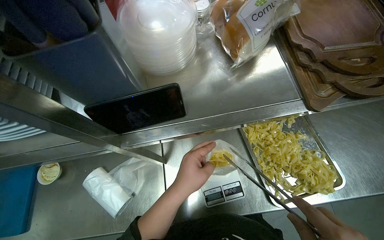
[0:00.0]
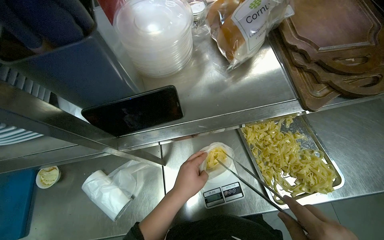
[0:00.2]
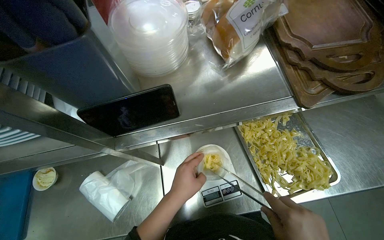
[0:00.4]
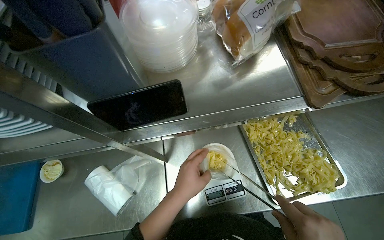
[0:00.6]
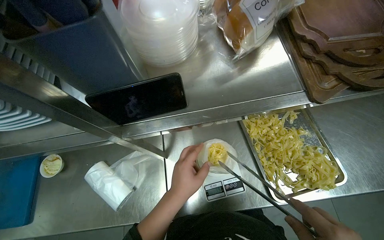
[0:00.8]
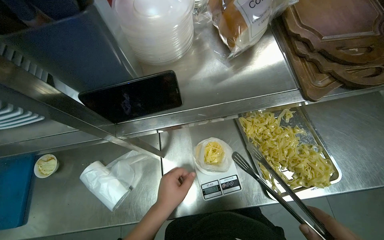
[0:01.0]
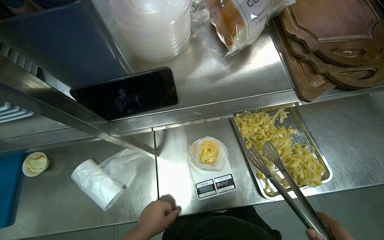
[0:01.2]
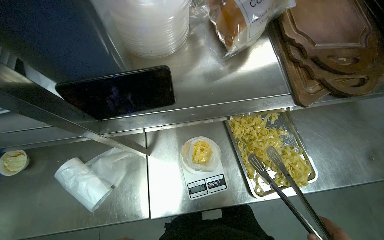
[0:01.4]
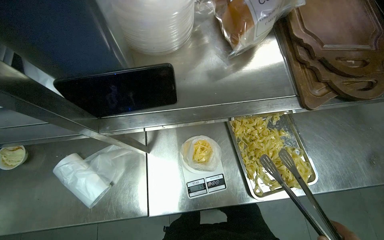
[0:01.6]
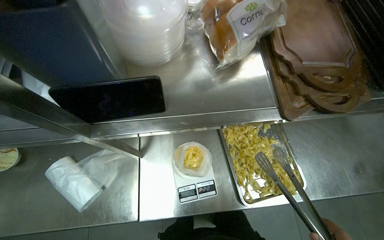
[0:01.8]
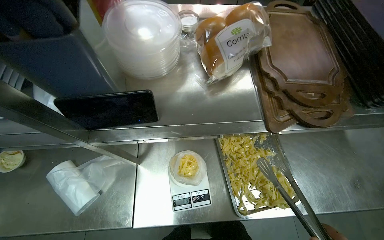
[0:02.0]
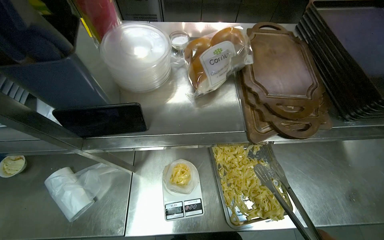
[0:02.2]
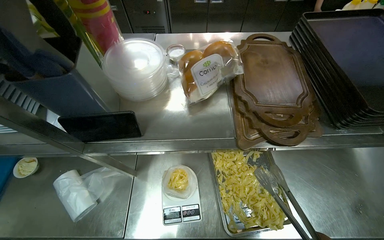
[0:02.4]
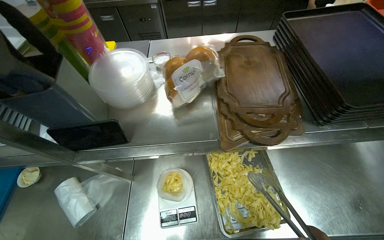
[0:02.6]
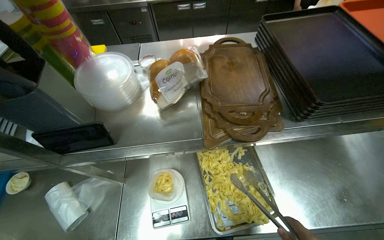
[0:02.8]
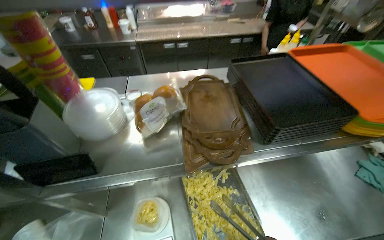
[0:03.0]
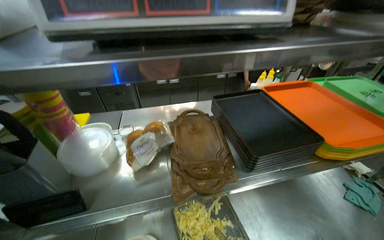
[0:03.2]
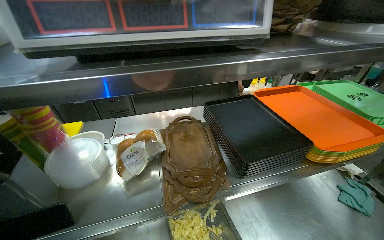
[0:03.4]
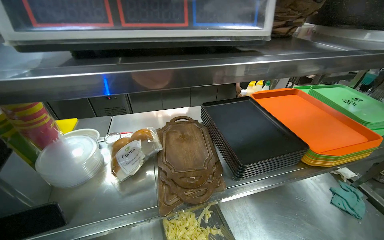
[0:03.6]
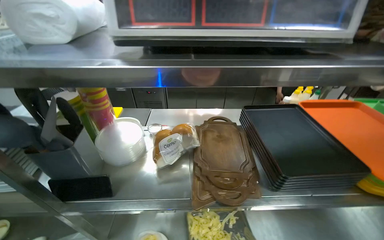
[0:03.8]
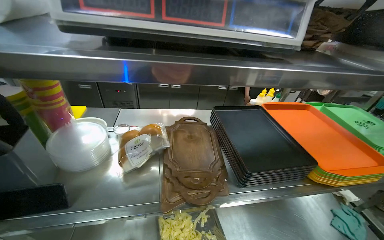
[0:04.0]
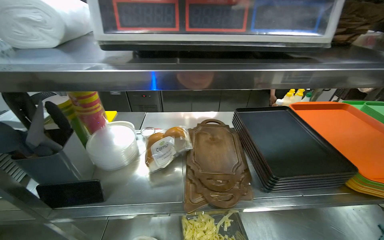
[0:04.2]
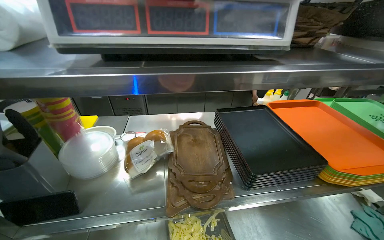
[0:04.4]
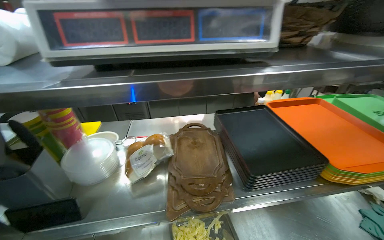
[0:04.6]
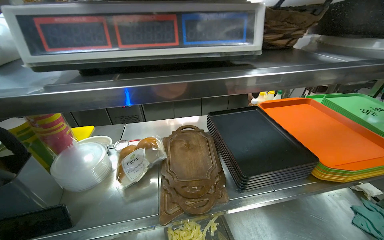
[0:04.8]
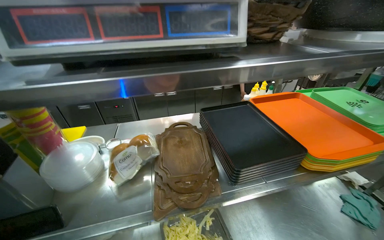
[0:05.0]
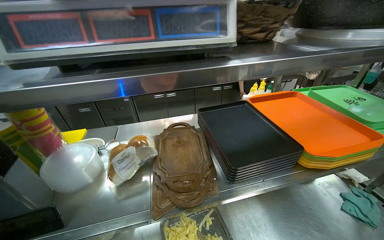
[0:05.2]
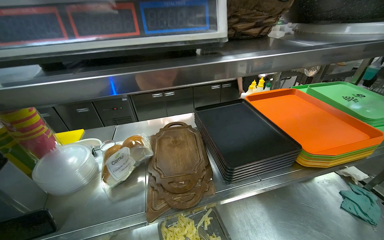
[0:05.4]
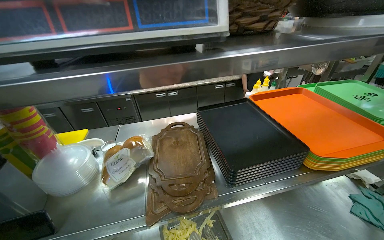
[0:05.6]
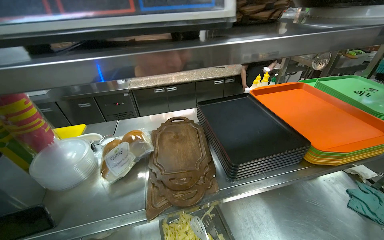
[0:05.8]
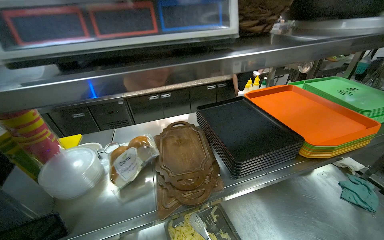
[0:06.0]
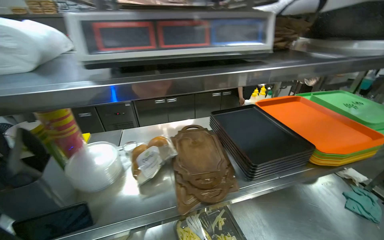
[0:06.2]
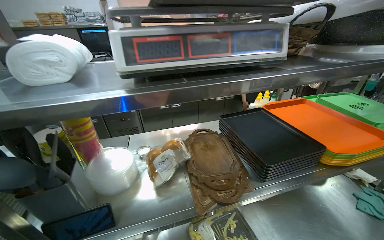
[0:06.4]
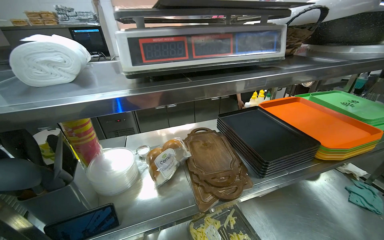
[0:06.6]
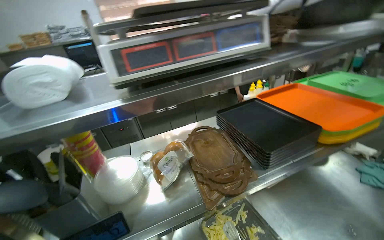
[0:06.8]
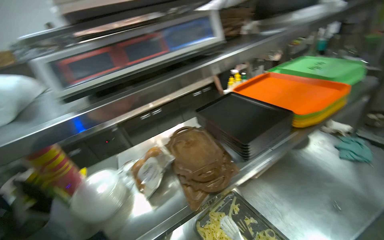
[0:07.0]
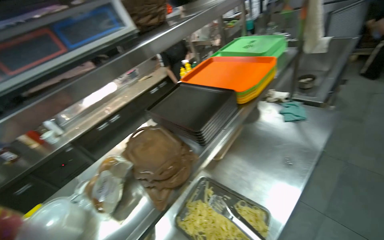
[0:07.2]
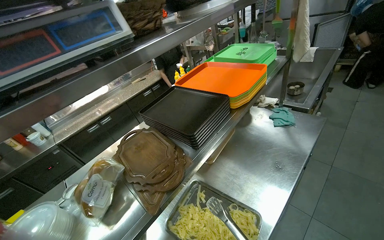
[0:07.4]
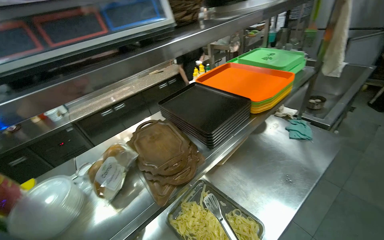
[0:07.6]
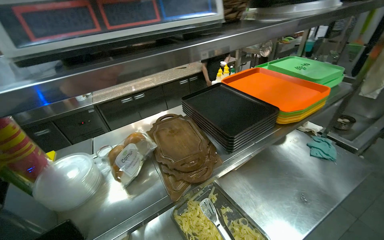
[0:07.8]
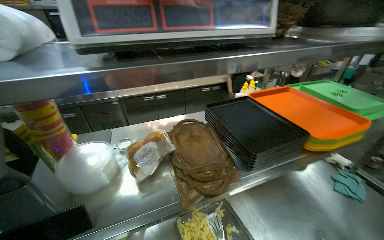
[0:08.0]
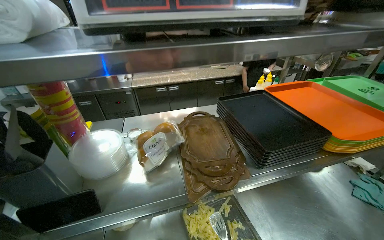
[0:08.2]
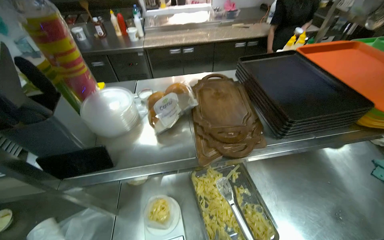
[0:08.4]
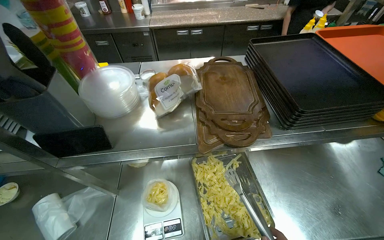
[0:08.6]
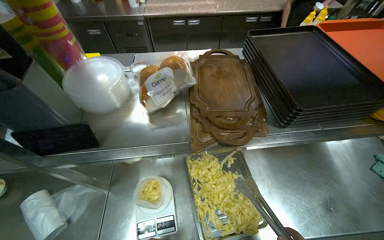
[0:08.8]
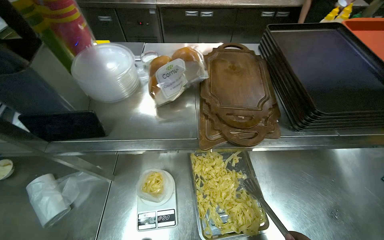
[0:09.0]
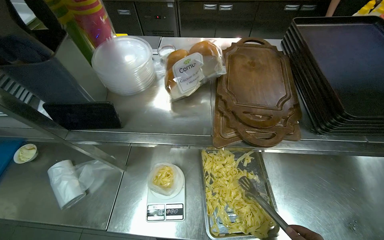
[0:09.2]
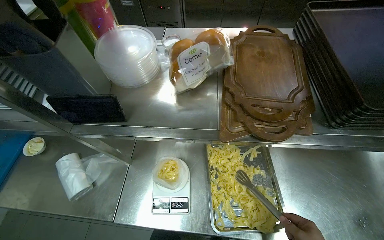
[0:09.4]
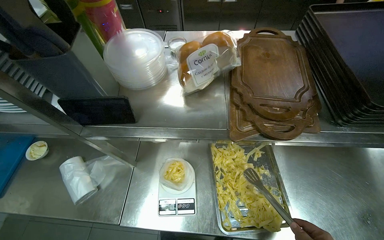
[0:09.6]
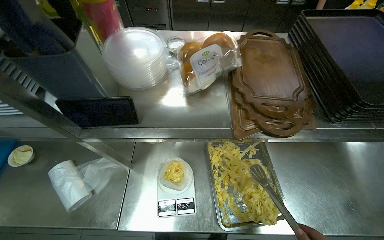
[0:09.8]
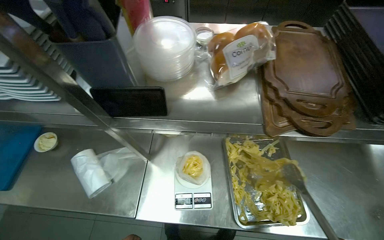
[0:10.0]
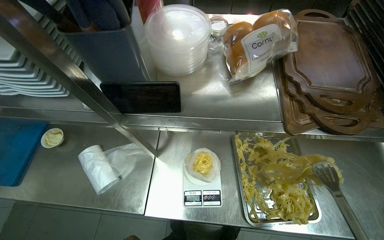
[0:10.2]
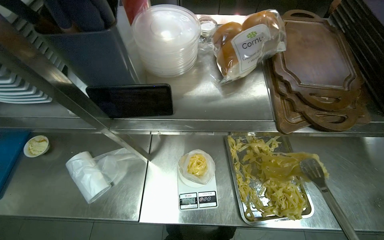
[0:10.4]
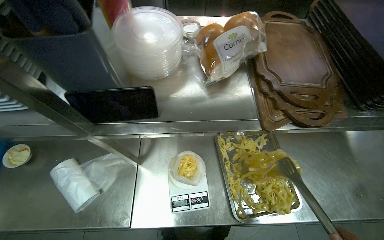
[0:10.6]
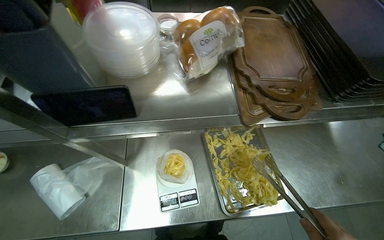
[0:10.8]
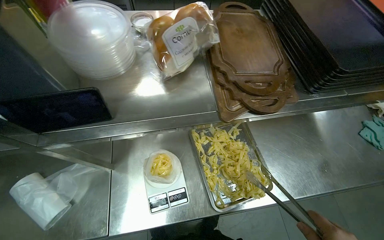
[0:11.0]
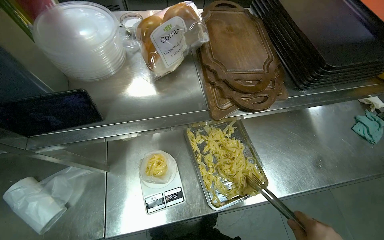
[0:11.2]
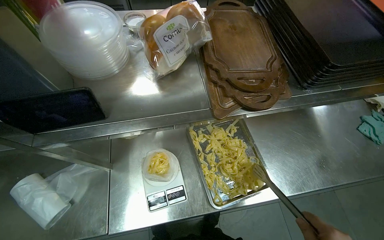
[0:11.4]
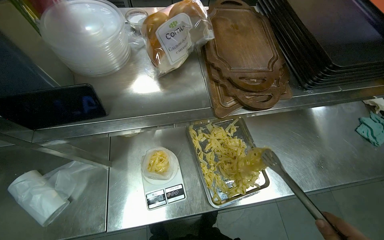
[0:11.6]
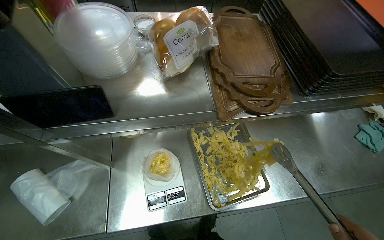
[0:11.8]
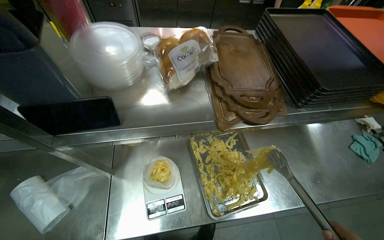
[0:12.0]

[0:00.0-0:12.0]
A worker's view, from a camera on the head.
Job: preparing food.
The whole recording: Weighing and bagging pasta. The worker uses tongs to scoop pasta from a tray into a plastic bag on a scale.
0:01.6 to 0:03.0: The wearer looks some 25 degrees further upward.
0:03.0 to 0:04.4: The camera pitches upward, by roughly 15 degrees.
0:06.0 to 0:07.6: The wearer looks some 25 degrees further to the right.
0:07.6 to 0:09.0: The wearer looks roughly 40 degrees further to the left. The view tilts approximately 20 degrees downward.

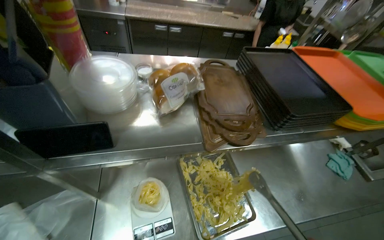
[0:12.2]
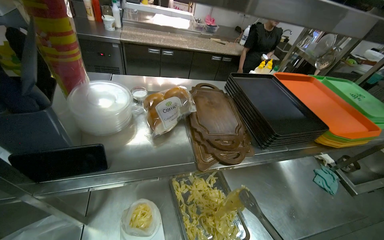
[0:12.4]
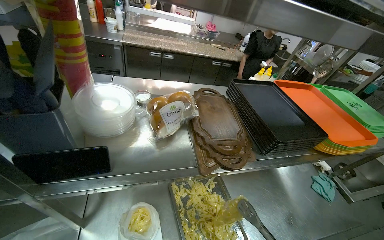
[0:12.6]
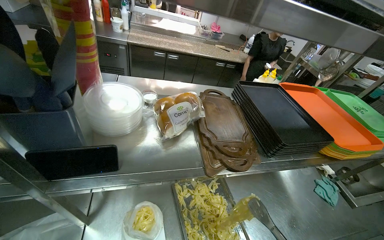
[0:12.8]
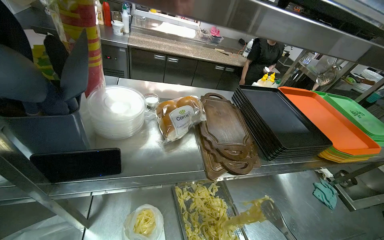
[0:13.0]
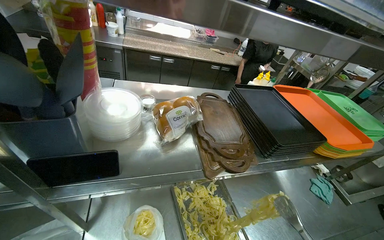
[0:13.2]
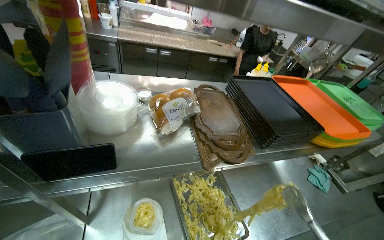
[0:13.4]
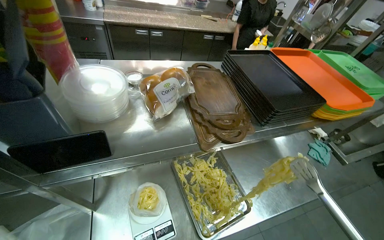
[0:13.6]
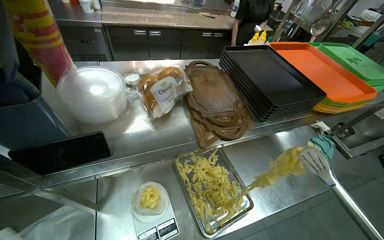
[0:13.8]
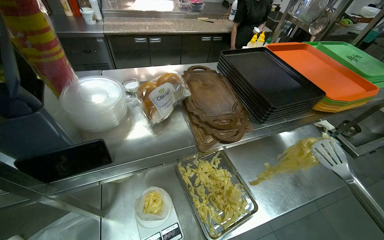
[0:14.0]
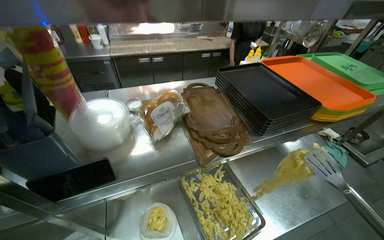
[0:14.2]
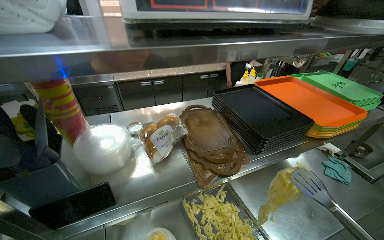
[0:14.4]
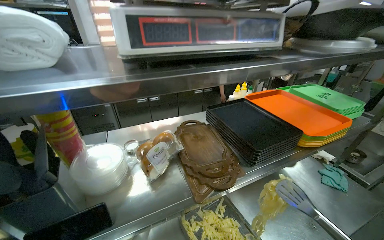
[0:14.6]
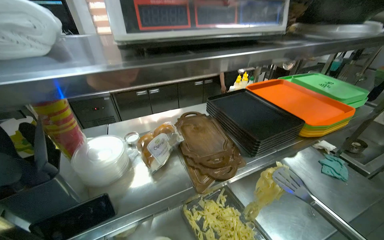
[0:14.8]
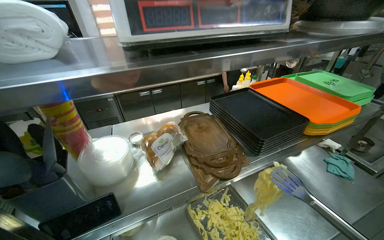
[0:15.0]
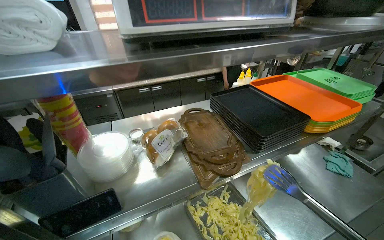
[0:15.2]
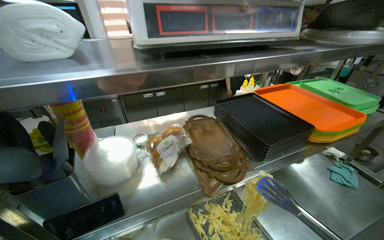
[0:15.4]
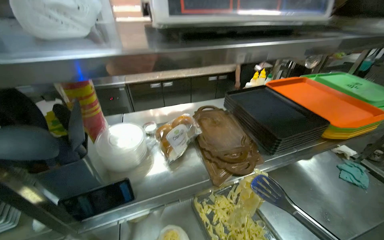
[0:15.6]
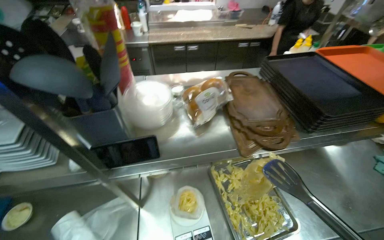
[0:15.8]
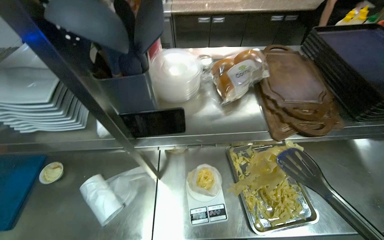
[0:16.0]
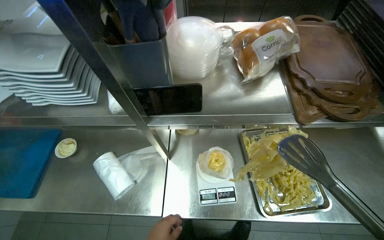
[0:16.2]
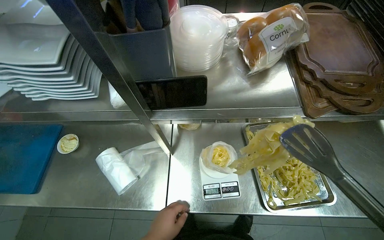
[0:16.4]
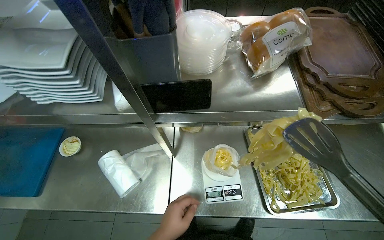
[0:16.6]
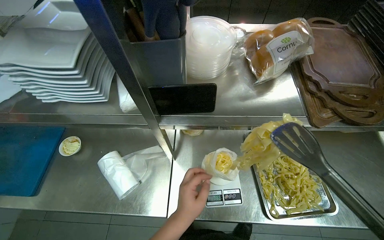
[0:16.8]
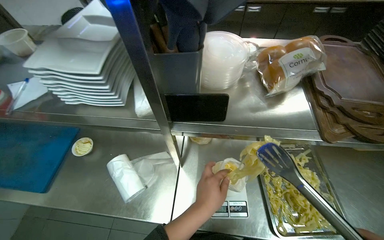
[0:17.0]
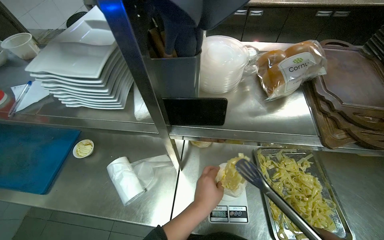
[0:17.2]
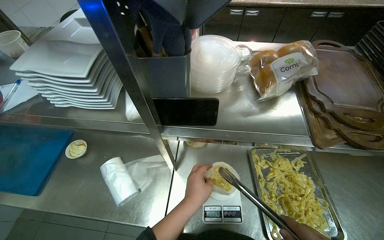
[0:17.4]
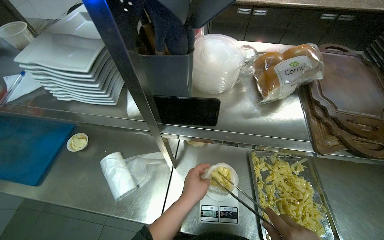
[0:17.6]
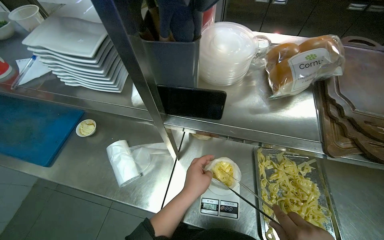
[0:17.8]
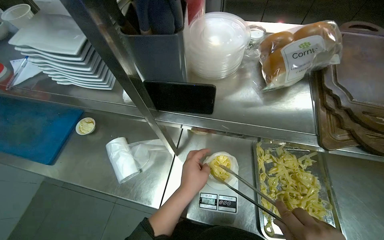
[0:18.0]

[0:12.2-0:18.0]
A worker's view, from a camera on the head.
Job: preparing food.
The whole recording: Weighing and bagging pasta. The worker uses tongs to scoop pasta from a tray into a plastic bag on a scale.
0:13.6 to 0:15.0: The wearer looks roughly 15 degrees further upward.
0:15.0 to 0:16.6: The wearer looks roughly 25 degrees further to the left. The view tips downward by roughly 25 degrees.
0:16.6 to 0:18.0: The left hand is displaced up the picture and to the right by roughly 15 cm.

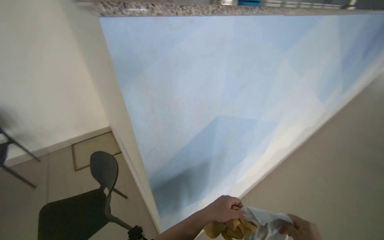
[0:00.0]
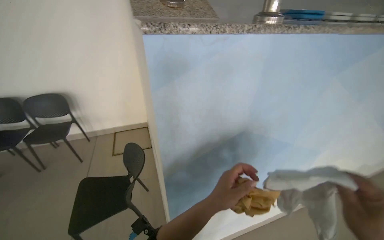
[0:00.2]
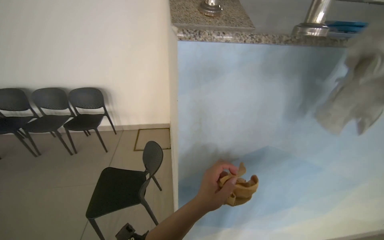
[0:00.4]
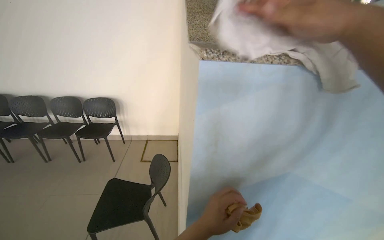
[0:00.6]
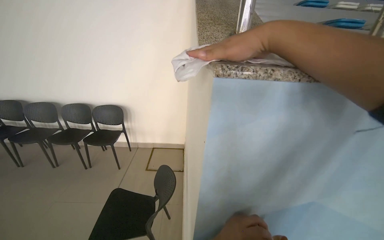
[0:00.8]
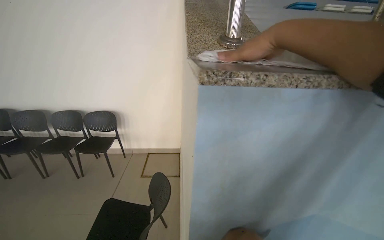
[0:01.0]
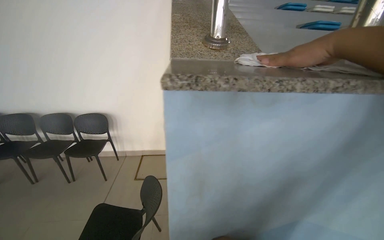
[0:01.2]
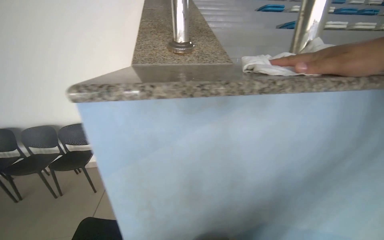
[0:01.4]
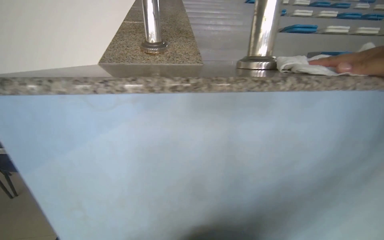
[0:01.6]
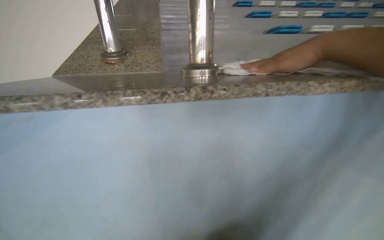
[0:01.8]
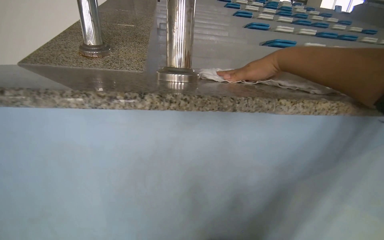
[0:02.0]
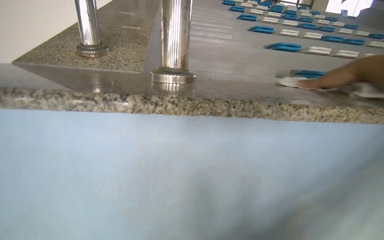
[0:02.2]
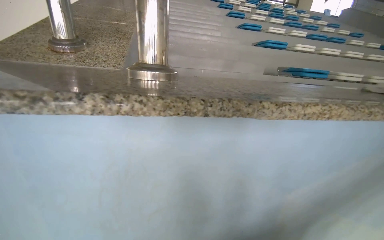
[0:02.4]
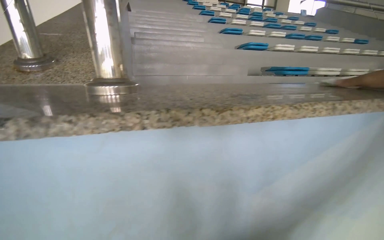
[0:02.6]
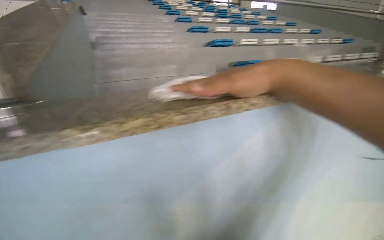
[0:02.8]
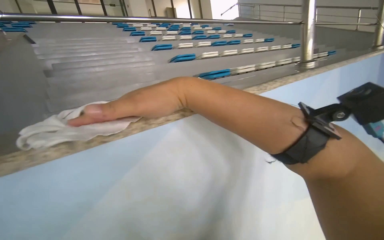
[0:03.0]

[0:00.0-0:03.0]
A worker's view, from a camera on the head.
Job: wiping surfaces.
The whole recording: Wiping granite counter. The worker wipes the long granite counter with a white cloth.
0:00.0 to 0:01.6: The wearer's head swings approximately 30 degrees to the left. The wearer looks roughly 15 degrees further upward.
0:01.6 to 0:03.0: The head travels roughly 50 cm. The head rotates some 30 degrees to the right.
